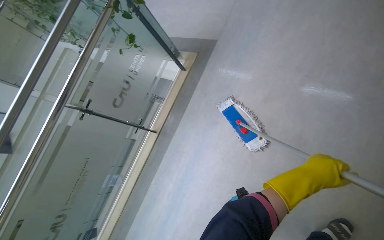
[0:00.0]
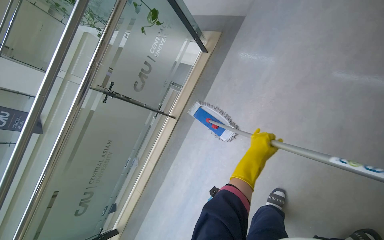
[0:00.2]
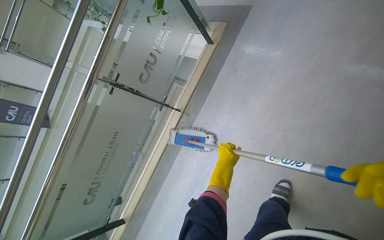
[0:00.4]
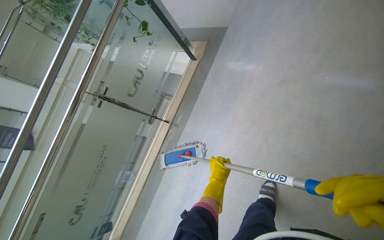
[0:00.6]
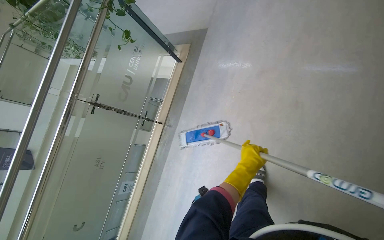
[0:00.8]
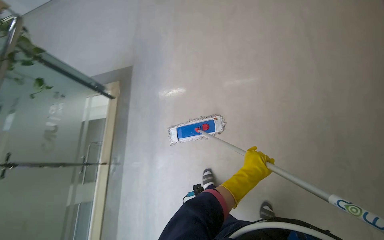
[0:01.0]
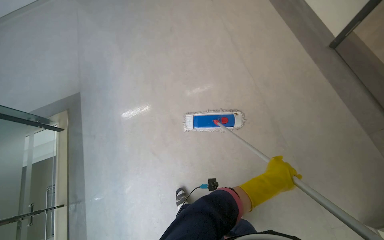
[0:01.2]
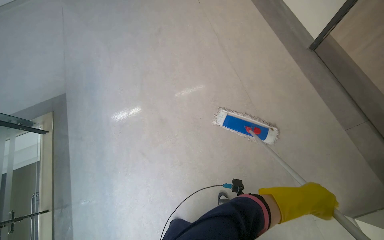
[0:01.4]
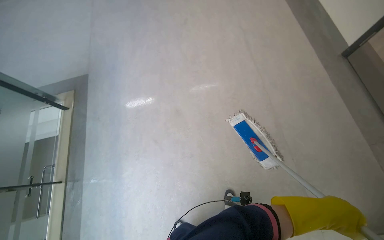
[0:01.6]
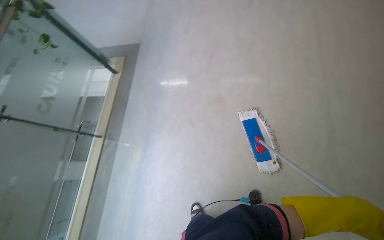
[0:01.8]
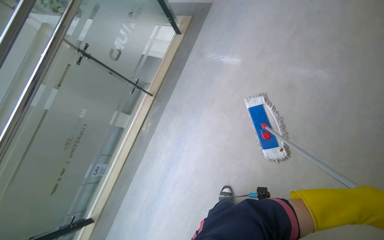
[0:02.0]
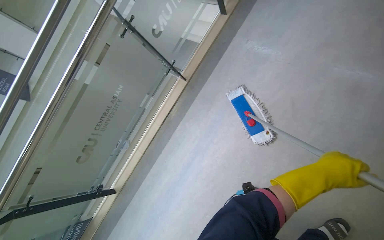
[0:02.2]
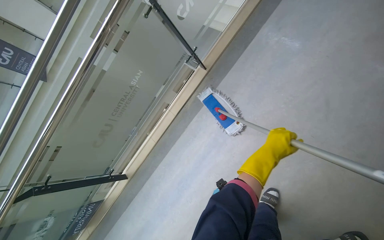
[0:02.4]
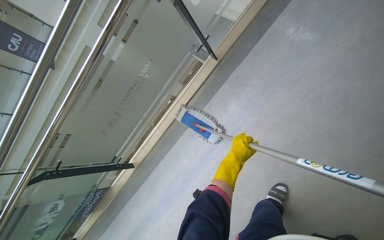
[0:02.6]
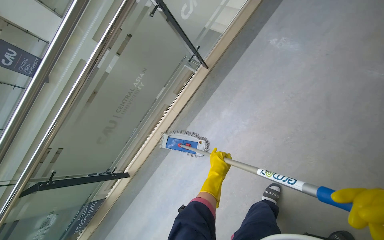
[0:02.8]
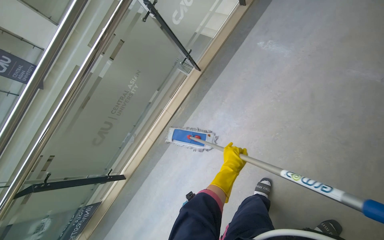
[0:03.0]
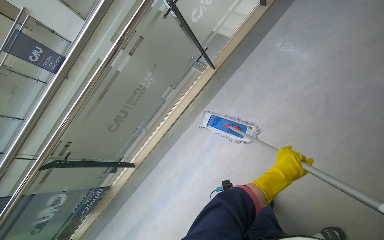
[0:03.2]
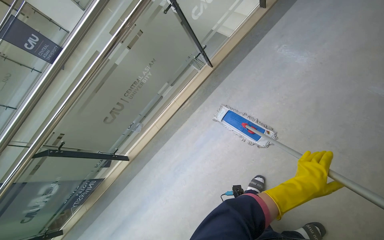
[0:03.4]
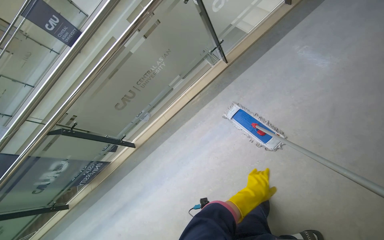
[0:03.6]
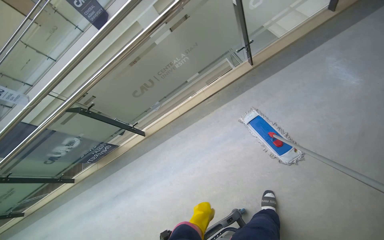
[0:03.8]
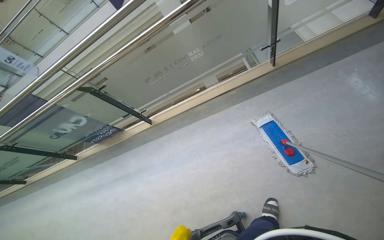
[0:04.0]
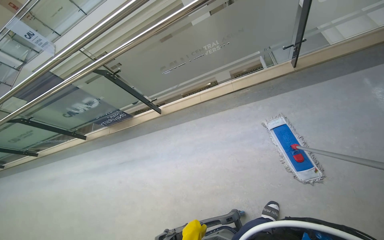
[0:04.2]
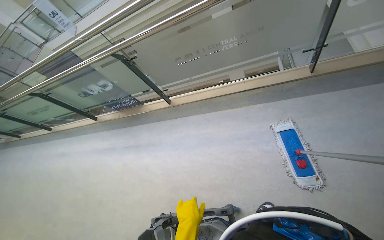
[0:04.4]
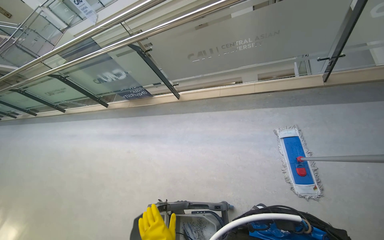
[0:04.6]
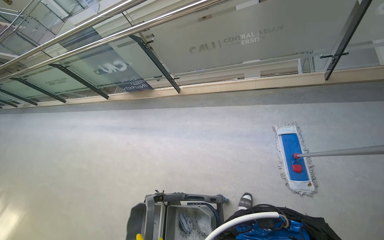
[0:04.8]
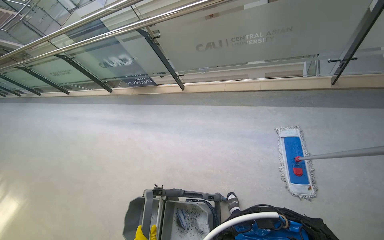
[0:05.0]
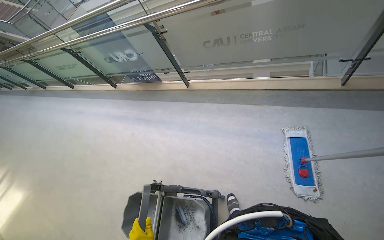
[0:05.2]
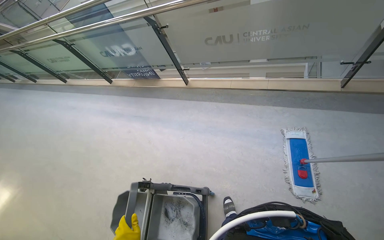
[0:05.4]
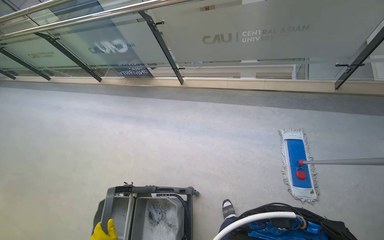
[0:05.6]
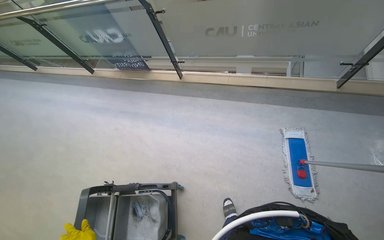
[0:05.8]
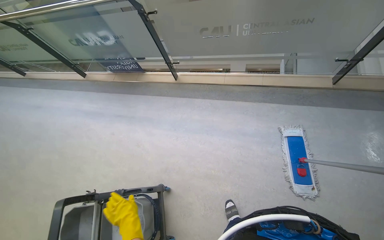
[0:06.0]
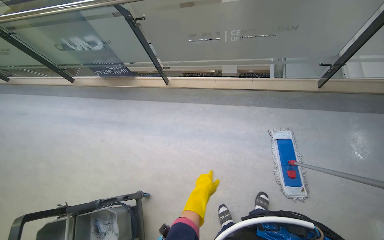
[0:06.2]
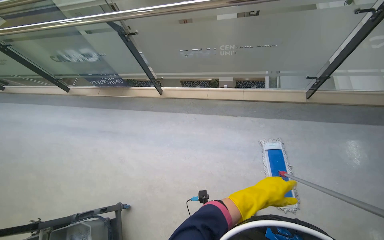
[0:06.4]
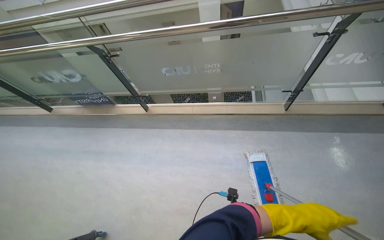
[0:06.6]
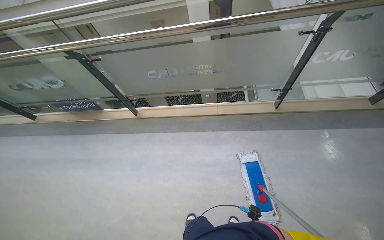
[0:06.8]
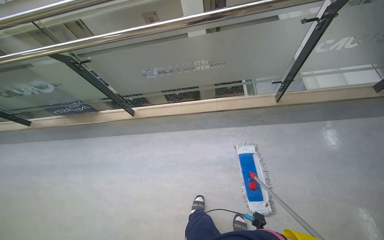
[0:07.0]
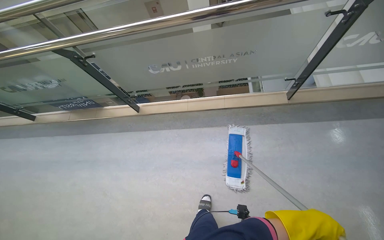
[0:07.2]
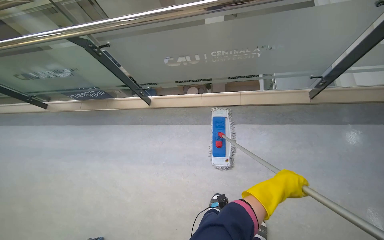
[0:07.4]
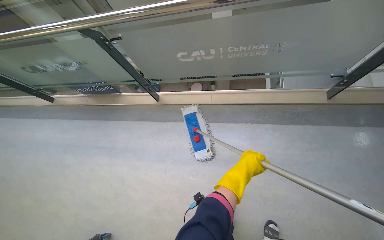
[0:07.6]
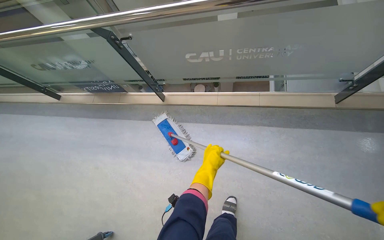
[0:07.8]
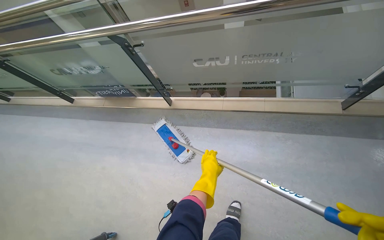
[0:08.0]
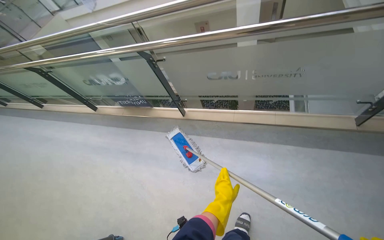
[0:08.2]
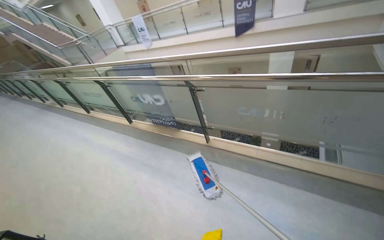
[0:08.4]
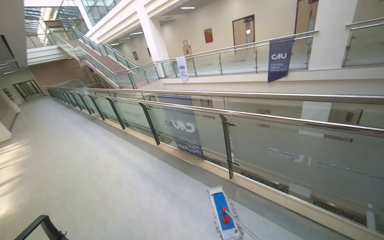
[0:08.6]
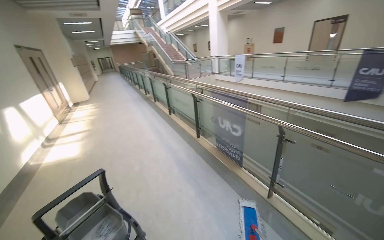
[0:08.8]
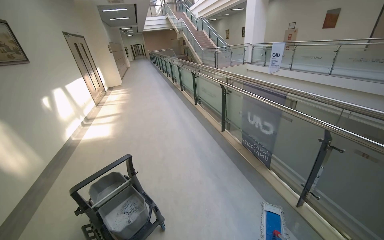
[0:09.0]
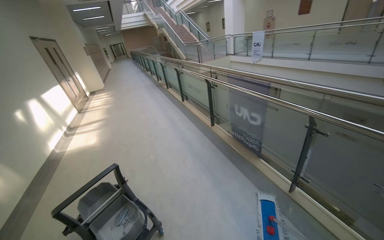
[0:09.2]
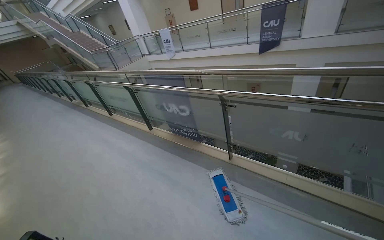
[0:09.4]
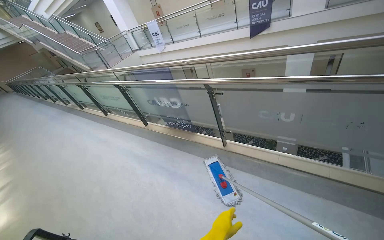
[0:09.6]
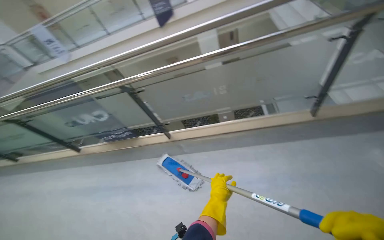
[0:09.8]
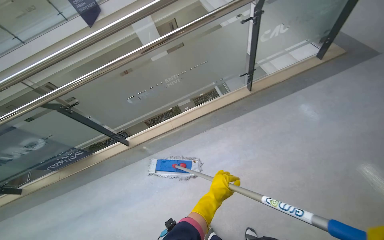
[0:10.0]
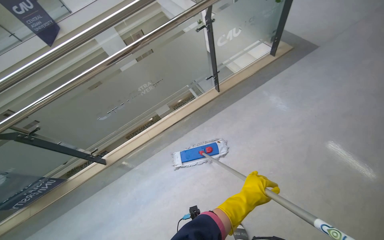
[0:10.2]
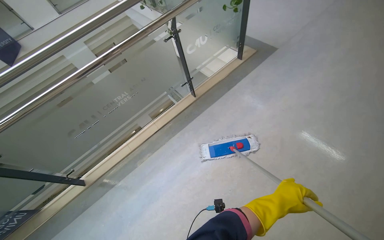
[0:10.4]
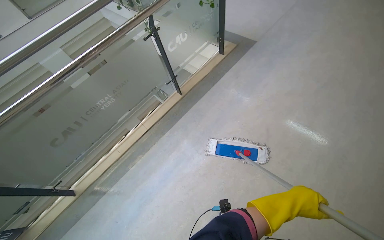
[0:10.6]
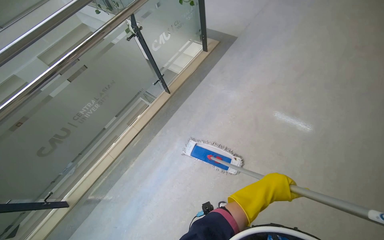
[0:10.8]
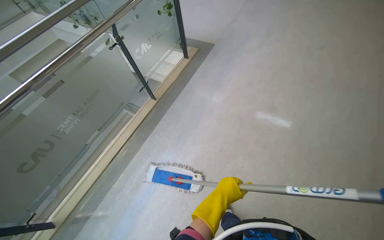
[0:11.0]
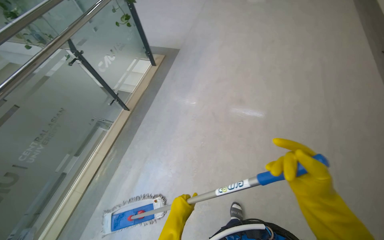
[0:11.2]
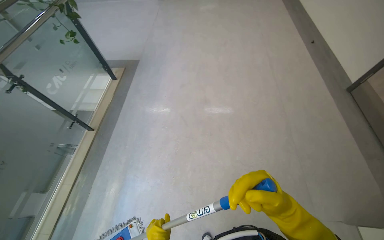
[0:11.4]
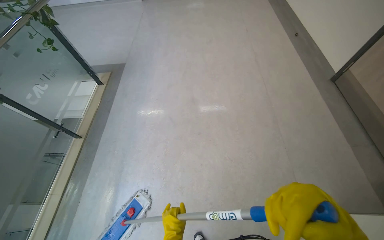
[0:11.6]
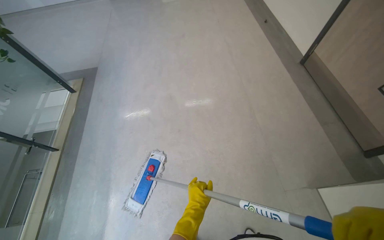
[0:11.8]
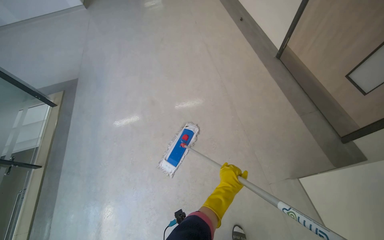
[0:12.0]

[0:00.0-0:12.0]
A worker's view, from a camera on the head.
Job: mopping floor.
The whole recording: Mopping hallway floor. The worker mops the hallway floor using a flat mop and a bucket.
0:03.0 to 0:04.4: The head turns to the left by about 45 degrees. The camera pitches downward, by some 15 degrees.
0:07.6 to 0:09.0: The head travels approximately 50 cm. The head rotates roughly 65 degrees to the left. The view tilts approximately 25 degrees upward.
0:09.0 to 0:10.4: The wearer moves roughly 50 cm. The wearer's head swings roughly 110 degrees to the right.
0:10.4 to 0:12.0: The camera is carried some 70 cm. The head turns to the right by about 60 degrees.

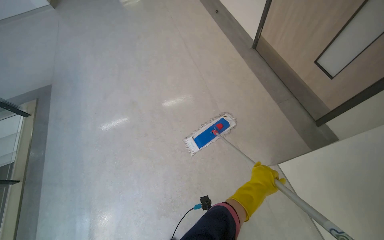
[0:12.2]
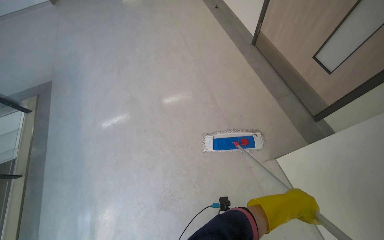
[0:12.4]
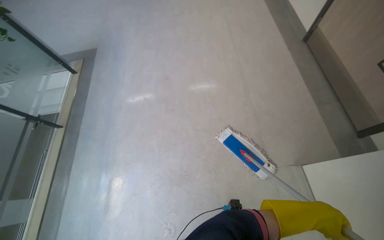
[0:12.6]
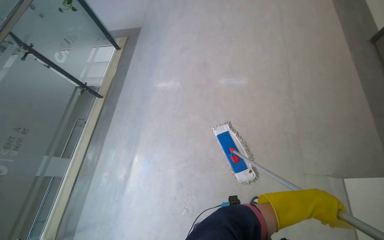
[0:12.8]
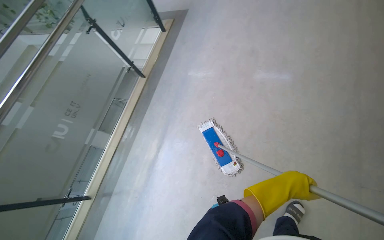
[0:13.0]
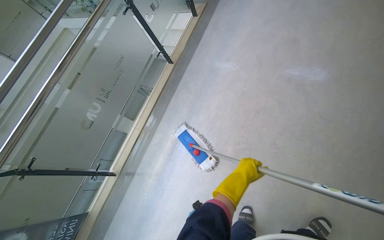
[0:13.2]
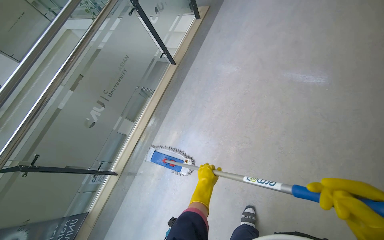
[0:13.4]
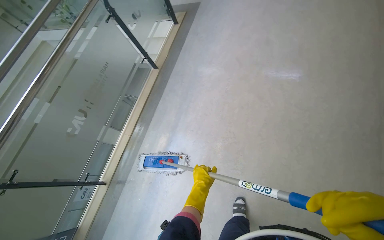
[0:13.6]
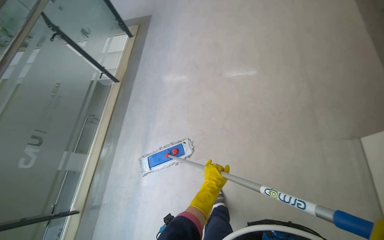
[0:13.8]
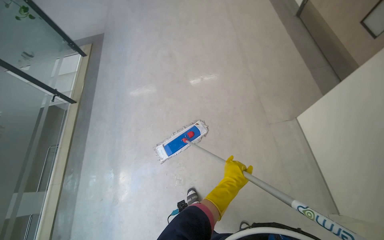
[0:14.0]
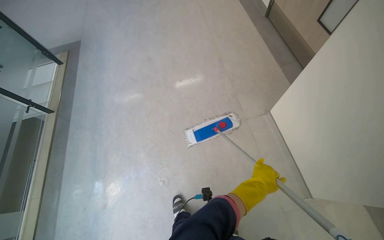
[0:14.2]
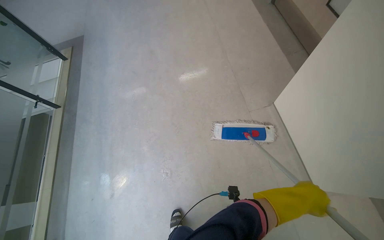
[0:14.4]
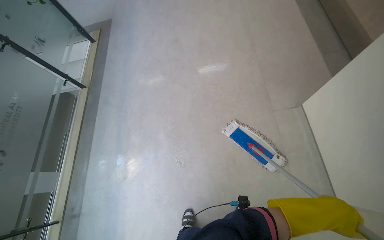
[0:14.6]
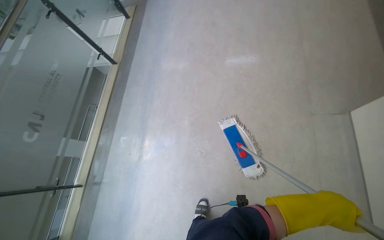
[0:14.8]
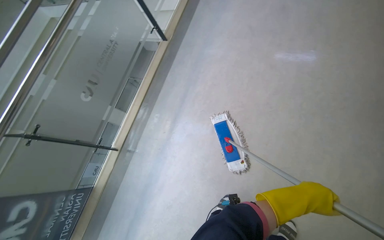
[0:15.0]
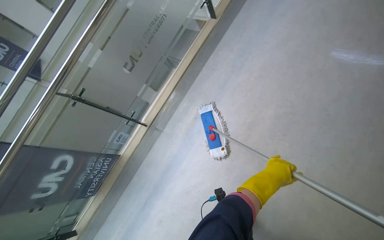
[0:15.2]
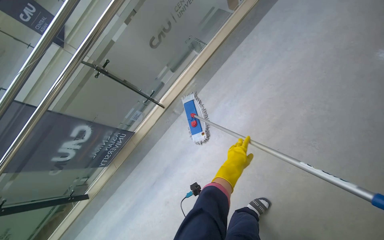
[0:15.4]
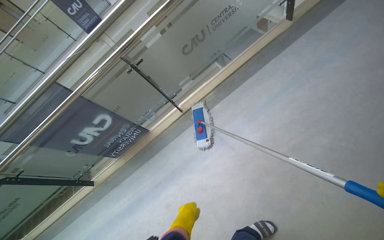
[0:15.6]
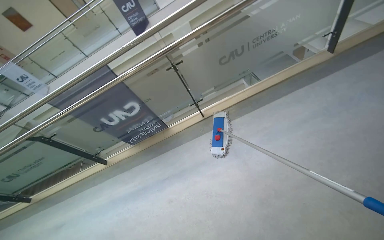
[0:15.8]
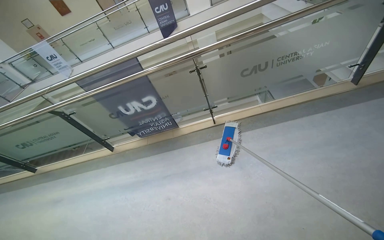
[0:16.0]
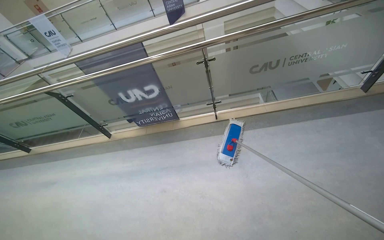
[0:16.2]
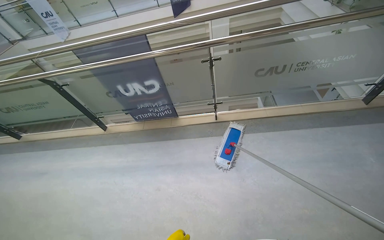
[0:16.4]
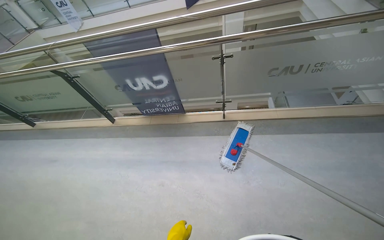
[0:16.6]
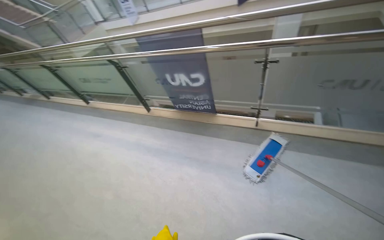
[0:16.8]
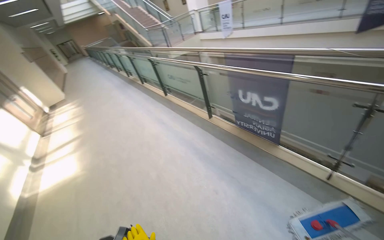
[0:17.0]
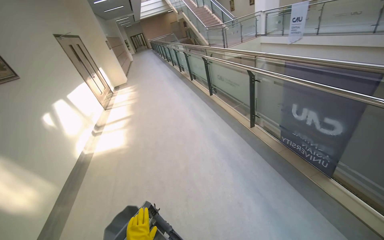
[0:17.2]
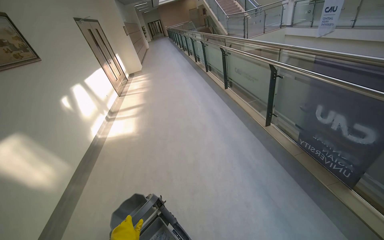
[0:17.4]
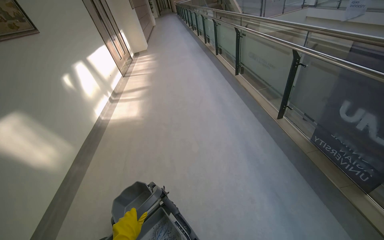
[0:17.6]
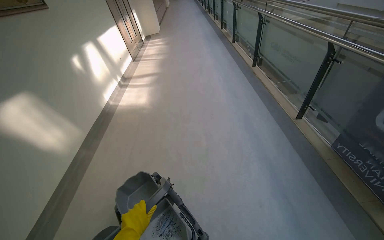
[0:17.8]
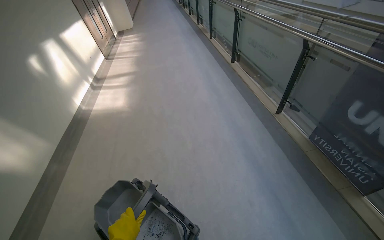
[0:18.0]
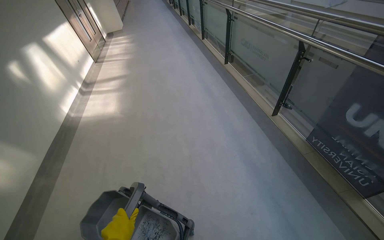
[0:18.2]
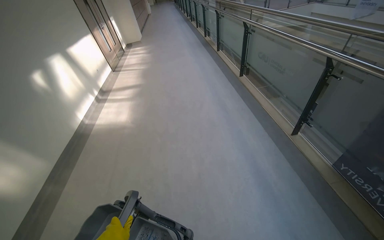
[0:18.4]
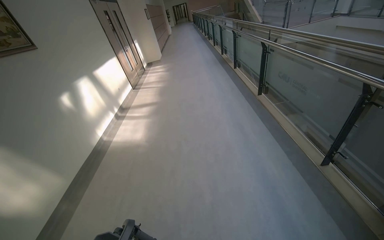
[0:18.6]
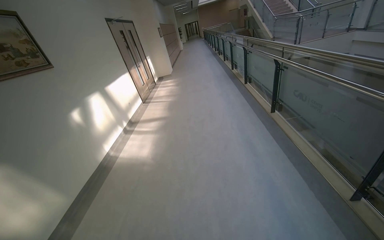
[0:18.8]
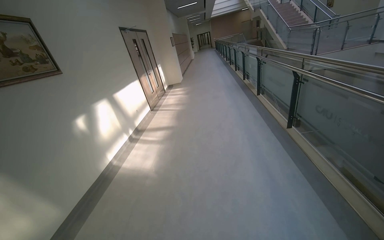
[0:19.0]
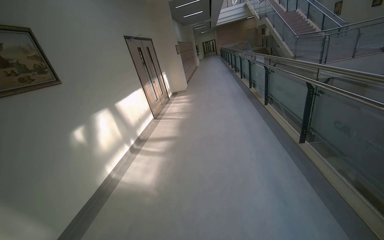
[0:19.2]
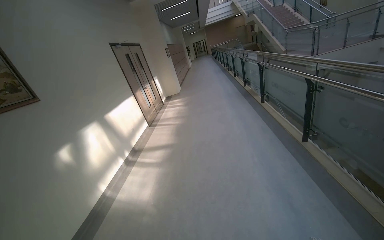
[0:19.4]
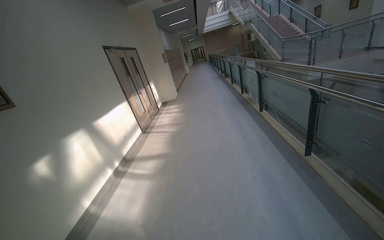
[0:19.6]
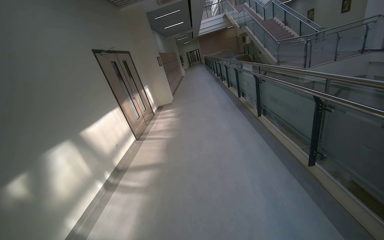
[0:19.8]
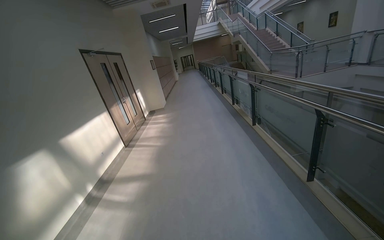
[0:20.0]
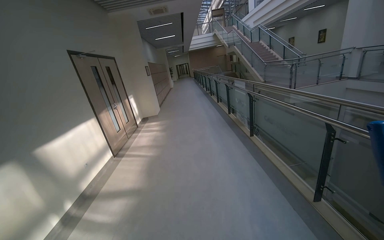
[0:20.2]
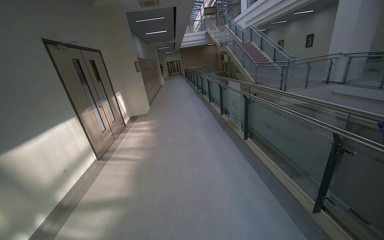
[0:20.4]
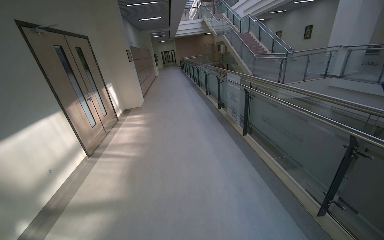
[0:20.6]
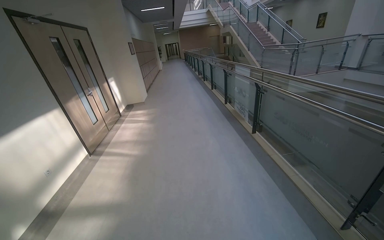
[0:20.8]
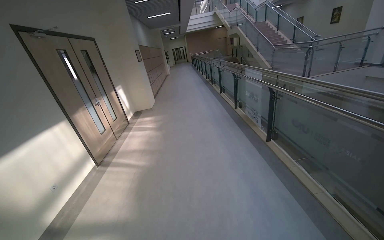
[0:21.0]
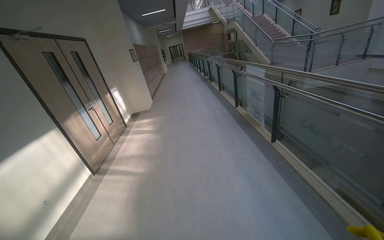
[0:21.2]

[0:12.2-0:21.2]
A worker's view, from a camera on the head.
Job: mopping floor.
The whole recording: Mopping hallway floor. The worker mops the hallway floor using a flat mop and a bucket.
0:12.2 to 0:13.8: The wearer looks about 30 degrees further to the left.
0:13.8 to 0:15.2: The head turns to the left by some 30 degrees.
0:15.2 to 0:16.6: The head rotates about 55 degrees to the left.
0:16.6 to 0:18.2: The head travels roughly 50 cm. The wearer looks some 70 degrees further to the left. The camera pitches downward, by roughly 10 degrees.
0:18.2 to 0:19.8: The camera travels approximately 1.5 m. The camera is aimed about 15 degrees further to the left. The view tips upward by approximately 20 degrees.
0:19.8 to 0:21.2: The camera travels roughly 1.5 m.
